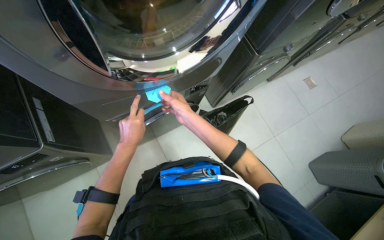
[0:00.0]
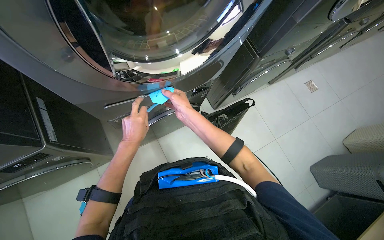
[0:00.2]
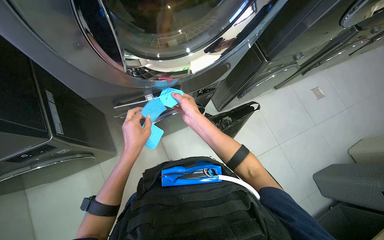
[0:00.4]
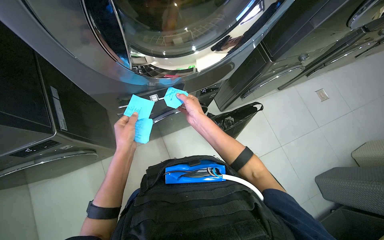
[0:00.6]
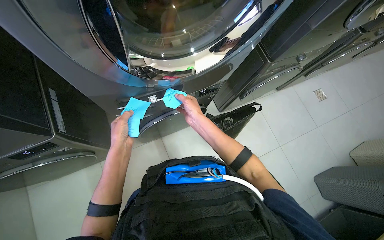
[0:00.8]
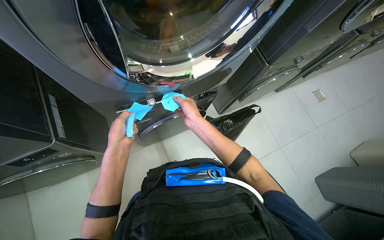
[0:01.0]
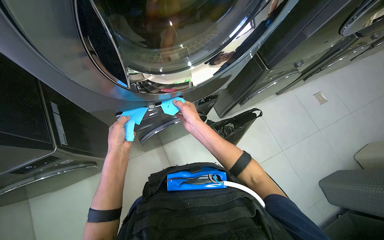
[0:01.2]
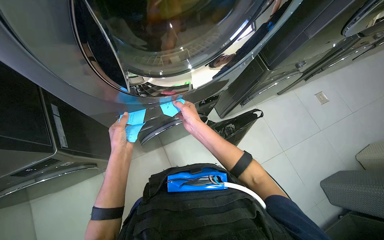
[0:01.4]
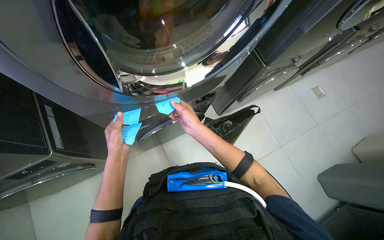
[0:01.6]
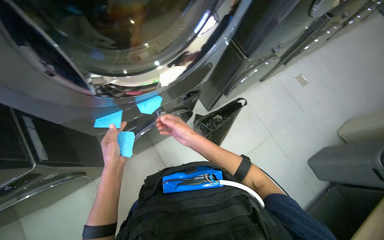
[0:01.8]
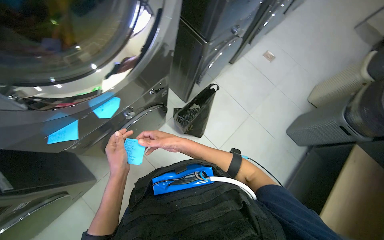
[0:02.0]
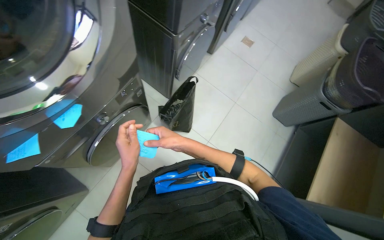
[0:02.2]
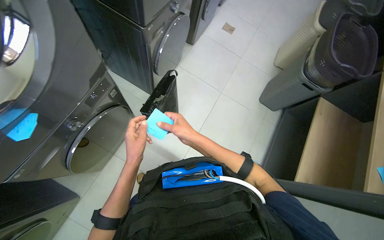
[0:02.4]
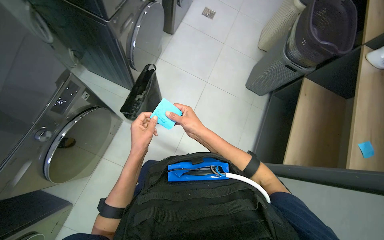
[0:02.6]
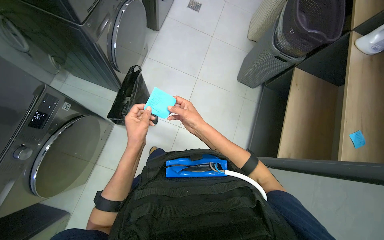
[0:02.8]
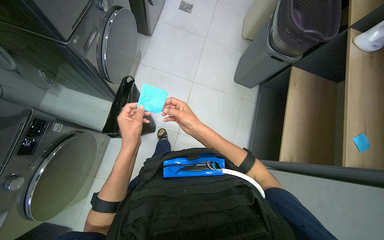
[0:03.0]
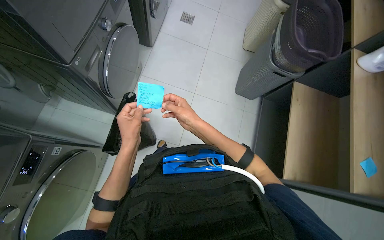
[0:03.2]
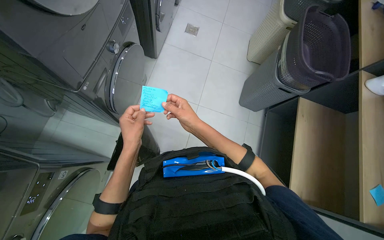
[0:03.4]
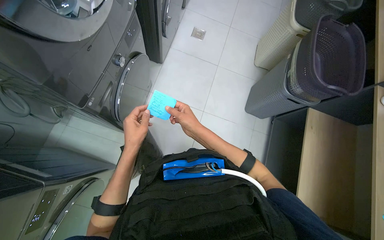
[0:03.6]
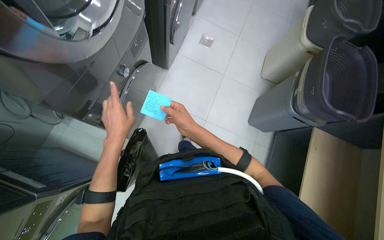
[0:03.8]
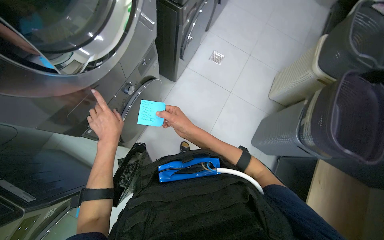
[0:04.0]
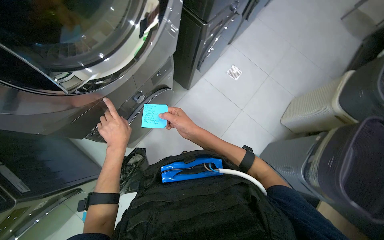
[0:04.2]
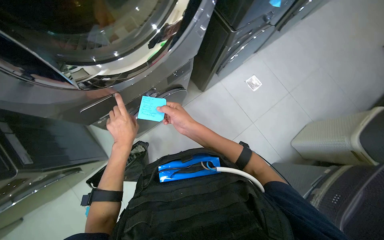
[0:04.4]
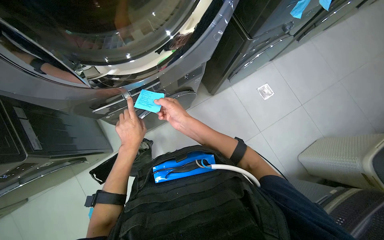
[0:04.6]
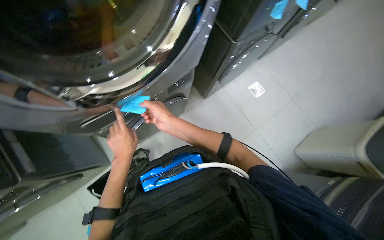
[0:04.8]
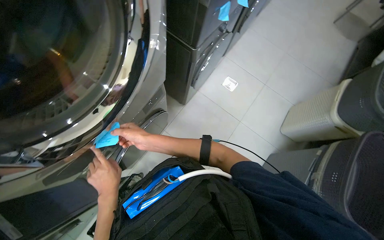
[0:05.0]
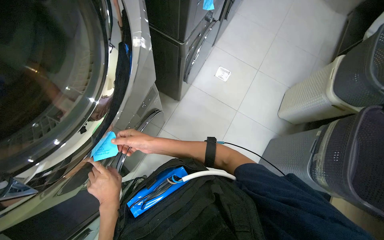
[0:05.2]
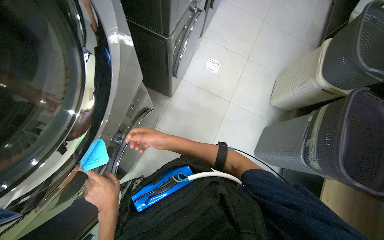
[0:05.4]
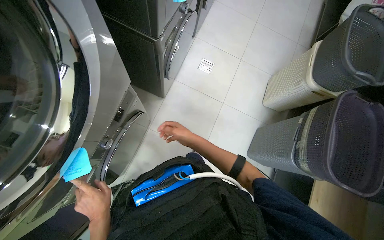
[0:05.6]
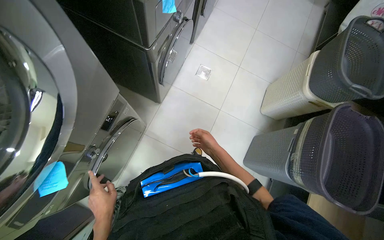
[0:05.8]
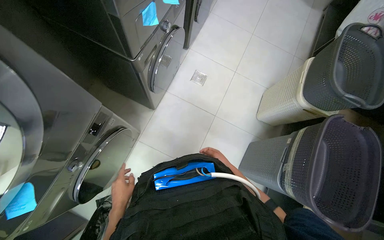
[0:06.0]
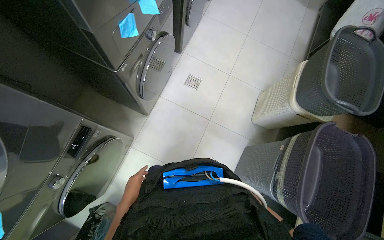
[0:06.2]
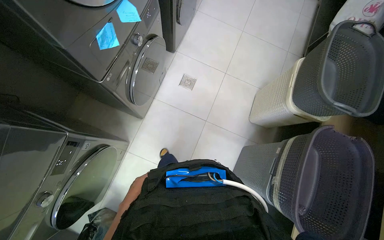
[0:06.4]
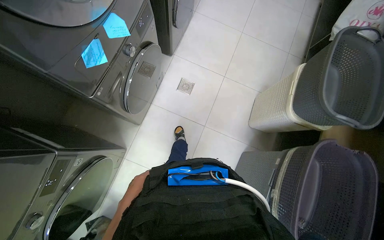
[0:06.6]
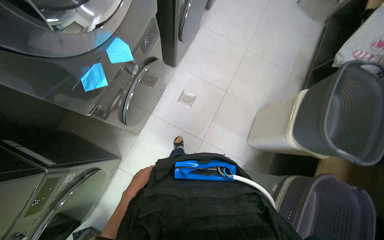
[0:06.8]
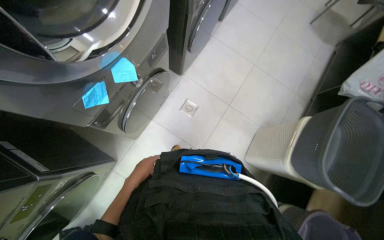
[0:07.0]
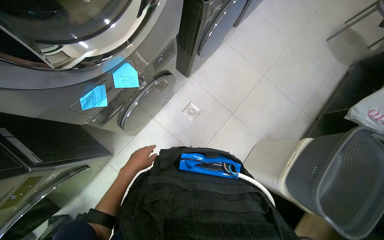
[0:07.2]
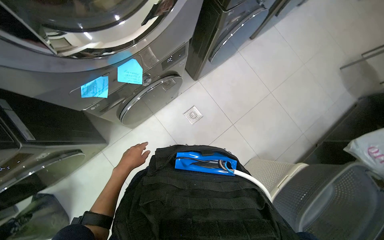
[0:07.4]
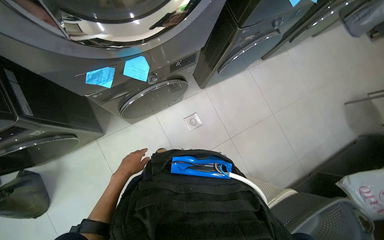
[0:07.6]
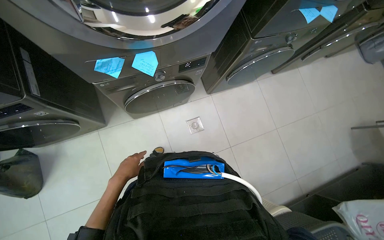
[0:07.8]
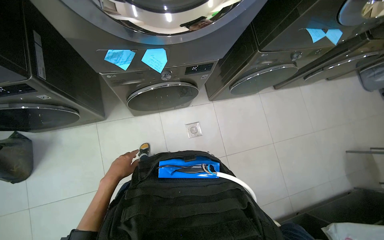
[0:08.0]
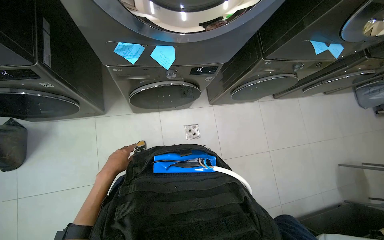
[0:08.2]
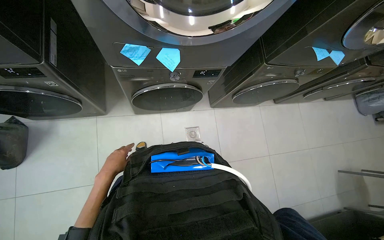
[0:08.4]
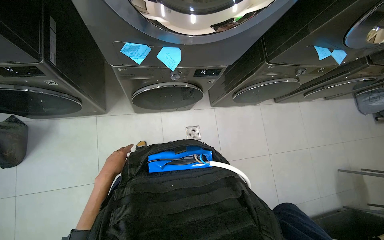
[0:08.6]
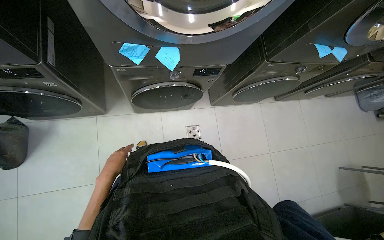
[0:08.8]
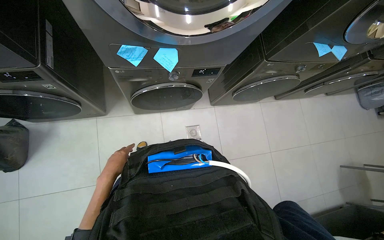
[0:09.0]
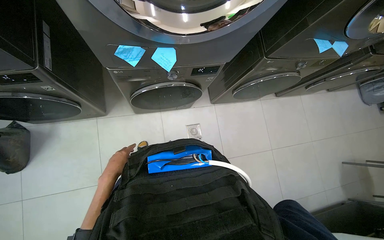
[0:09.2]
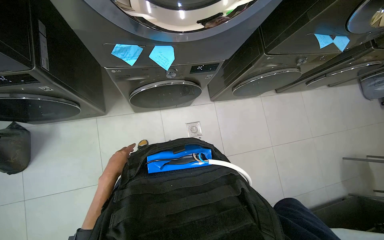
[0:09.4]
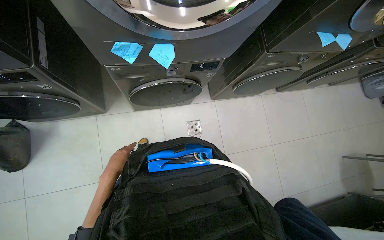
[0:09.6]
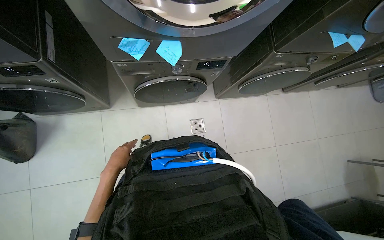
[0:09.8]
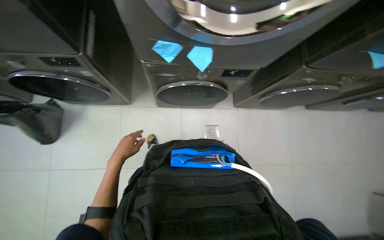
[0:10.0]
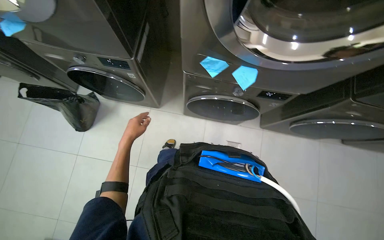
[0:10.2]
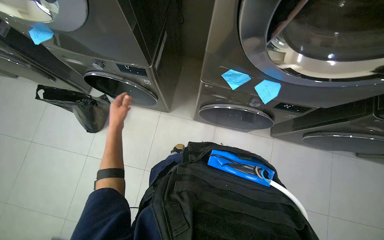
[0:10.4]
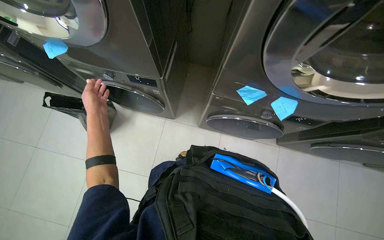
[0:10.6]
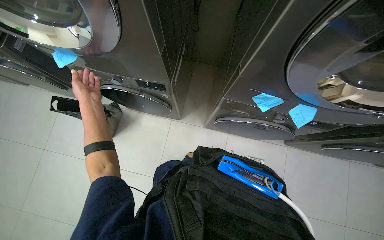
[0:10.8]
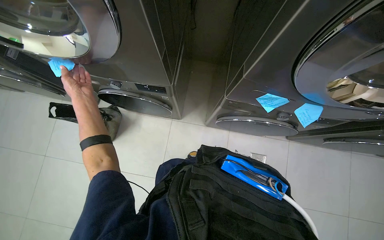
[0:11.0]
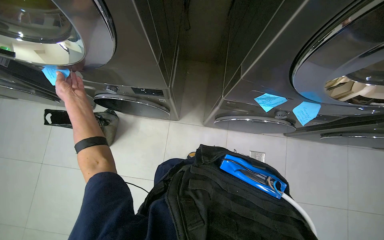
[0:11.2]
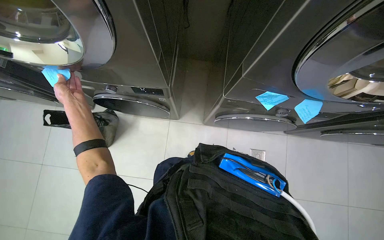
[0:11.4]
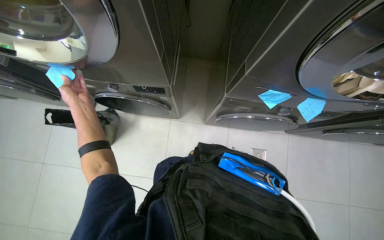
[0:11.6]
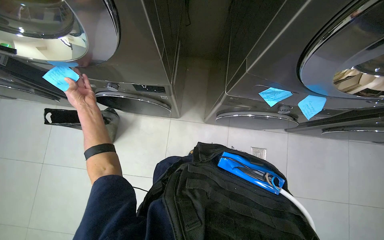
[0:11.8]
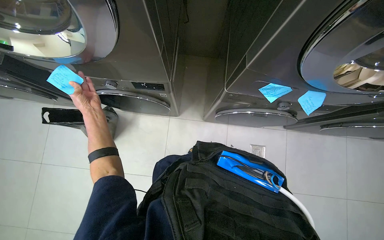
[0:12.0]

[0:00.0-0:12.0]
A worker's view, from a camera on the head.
Job: managing laundry.
The whole recording: Inspecting and marking washing machines. The worker opens a washing machine, removes clothes, and places and removes sticky notes from the machines.
0:00.0 to 0:01.6: The camera is carried approximately 2.5 m.
0:01.6 to 0:03.0: The wearer's head swings about 50 degrees to the right.
0:03.0 to 0:04.4: The camera is carried roughly 60 cm. The scene turns approximately 35 degrees clockwise in the picture.
0:04.4 to 0:06.0: The scene turns some 25 degrees counterclockwise in the picture.
0:06.0 to 0:07.6: The camera is carried approximately 50 cm. The scene rotates clockwise by about 35 degrees.
0:09.0 to 0:10.4: The head turns to the left by approximately 25 degrees.
0:10.4 to 0:12.0: The left hand travels nearer to the camera by approximately 15 cm.

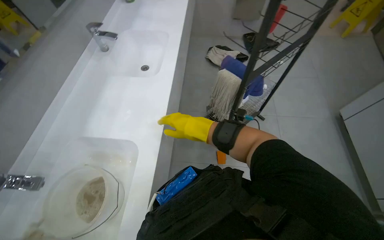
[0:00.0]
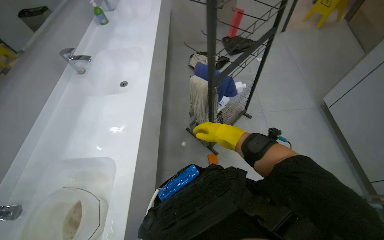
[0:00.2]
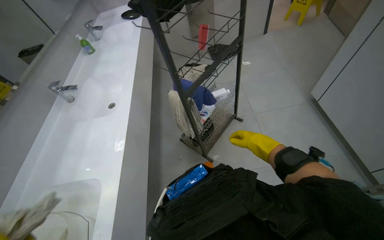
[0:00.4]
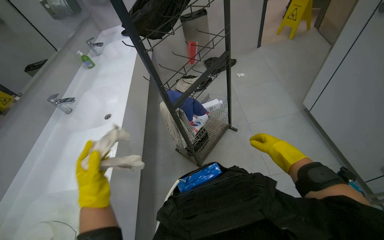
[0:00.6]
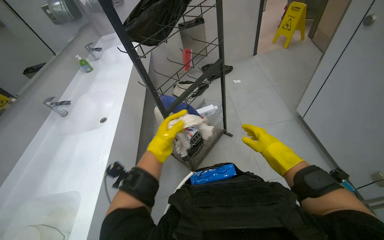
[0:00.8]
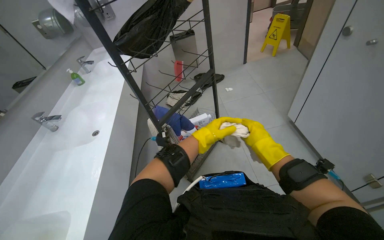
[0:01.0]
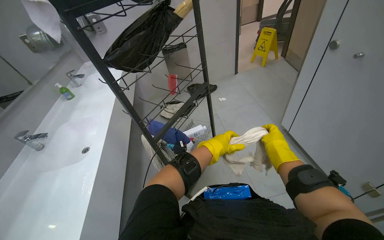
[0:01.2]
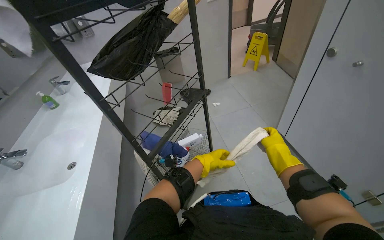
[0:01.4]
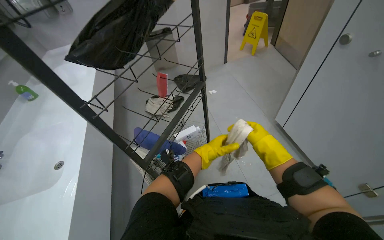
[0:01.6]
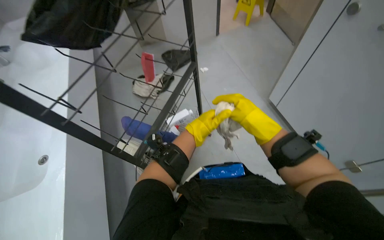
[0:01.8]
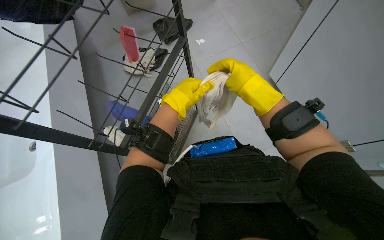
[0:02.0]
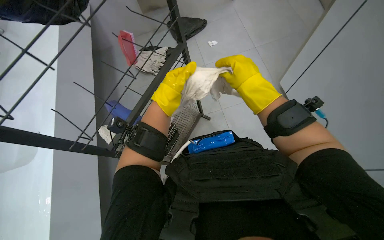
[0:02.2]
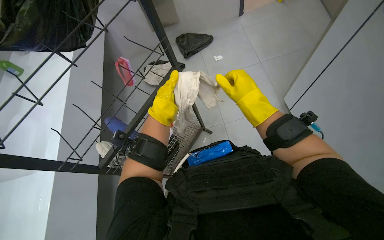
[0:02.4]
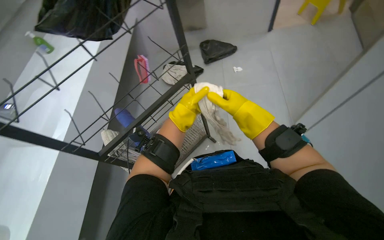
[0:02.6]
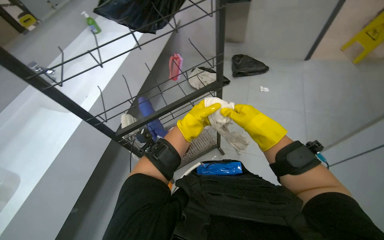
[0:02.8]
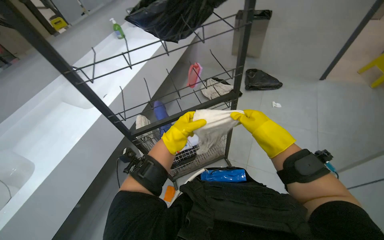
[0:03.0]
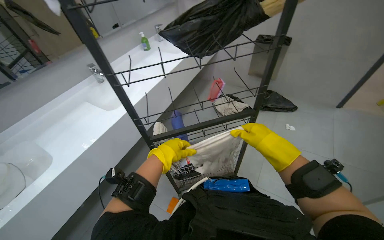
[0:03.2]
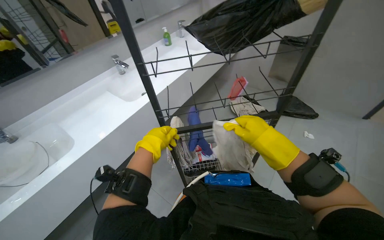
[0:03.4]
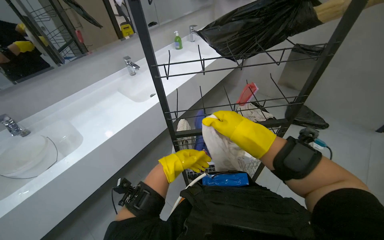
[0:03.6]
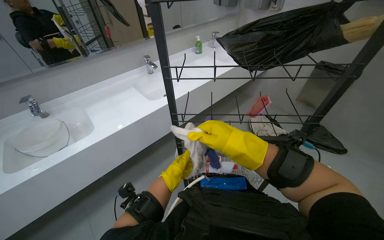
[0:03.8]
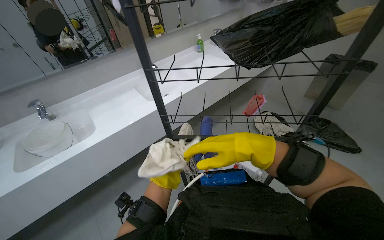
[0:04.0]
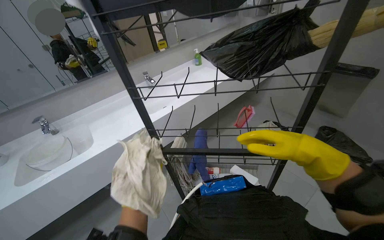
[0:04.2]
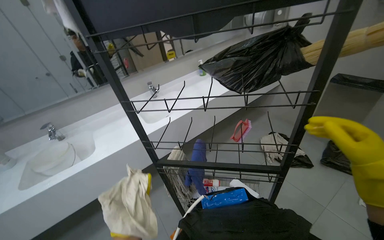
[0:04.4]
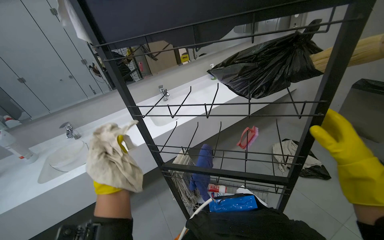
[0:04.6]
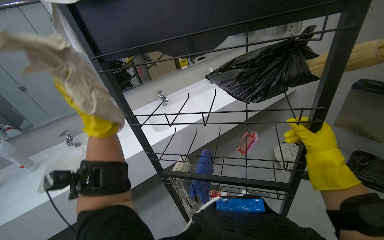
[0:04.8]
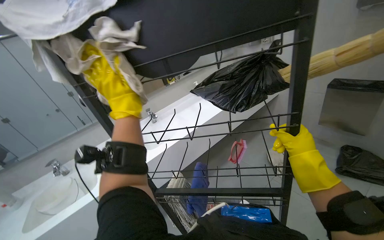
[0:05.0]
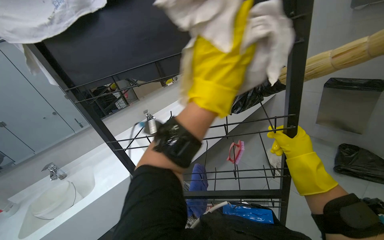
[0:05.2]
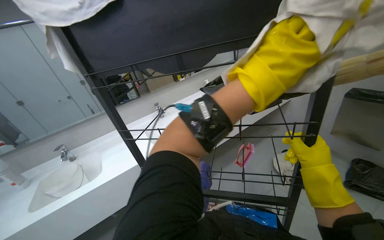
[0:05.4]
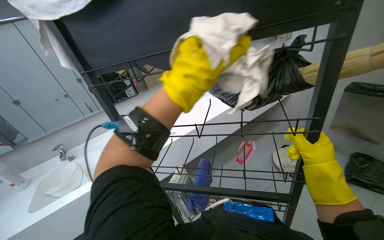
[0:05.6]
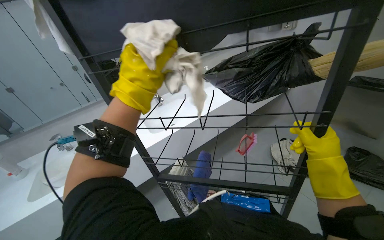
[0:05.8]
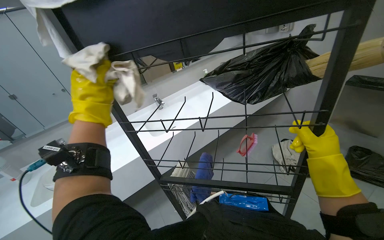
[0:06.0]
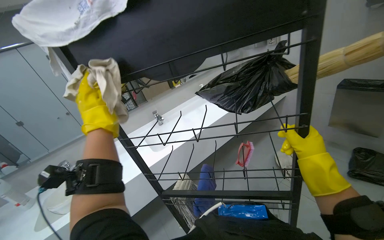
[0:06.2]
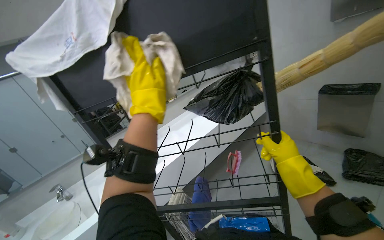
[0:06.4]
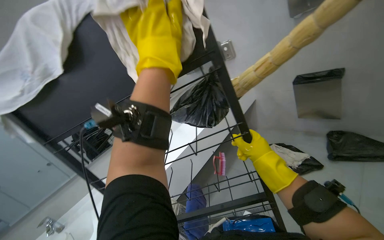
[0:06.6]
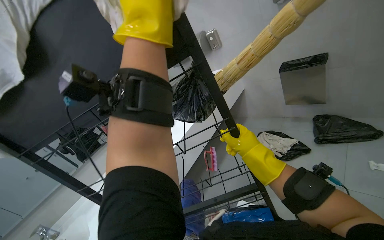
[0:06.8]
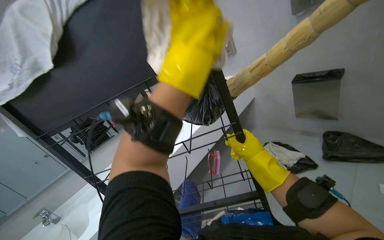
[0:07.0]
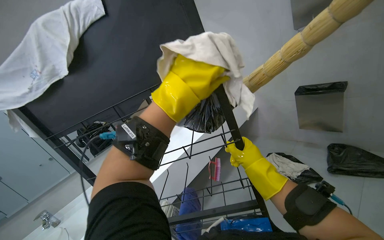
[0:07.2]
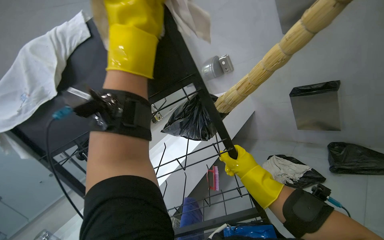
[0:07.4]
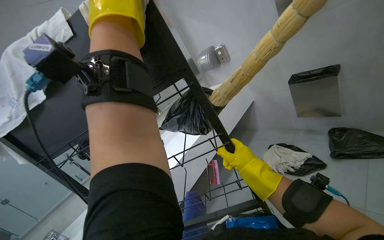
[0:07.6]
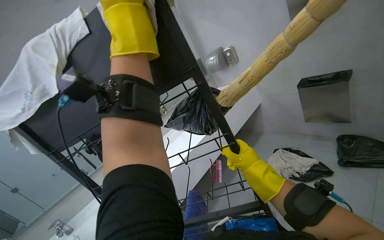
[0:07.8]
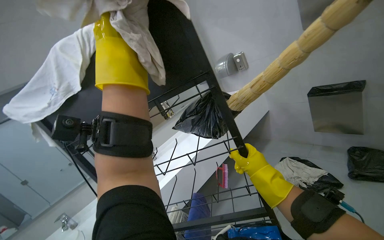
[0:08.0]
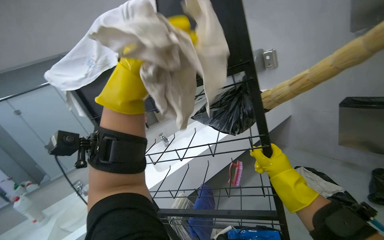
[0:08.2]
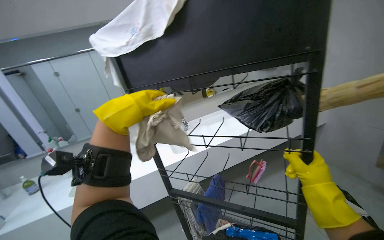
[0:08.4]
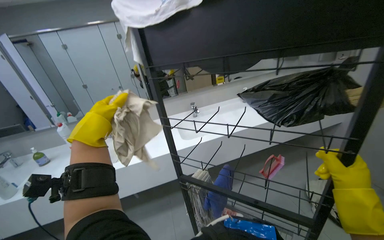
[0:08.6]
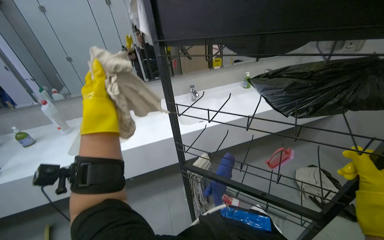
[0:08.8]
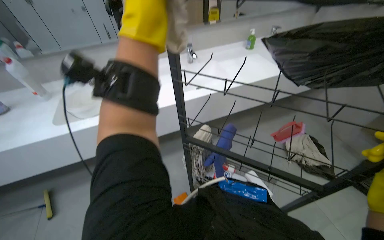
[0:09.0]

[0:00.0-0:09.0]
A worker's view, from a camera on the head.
Job: wiping surfaces.
The whole recording: Wiping metal rack. The worker wipes the metal rack with a white cloth.
0:00.0 to 0:01.6: The wearer looks roughly 15 degrees further upward.
0:01.6 to 0:03.0: Everything in view rotates roughly 30 degrees clockwise.
0:03.0 to 0:04.4: The head turns to the left by about 35 degrees.
0:04.4 to 0:06.0: The left hand swings left and right, about 40 cm each way, with 2 reversals. The right hand shifts some 20 cm farther from the camera.
0:06.0 to 0:07.6: The view tips upward by about 15 degrees.
0:07.6 to 0:09.0: The view tips downward by roughly 30 degrees. The scene rotates clockwise by roughly 35 degrees.
